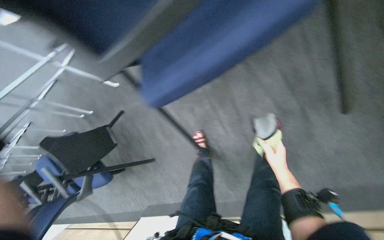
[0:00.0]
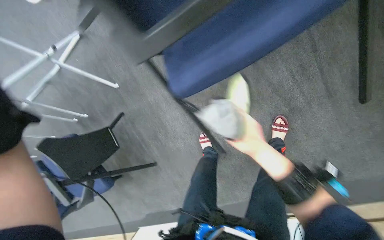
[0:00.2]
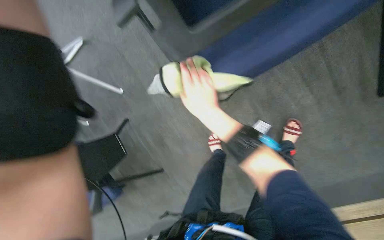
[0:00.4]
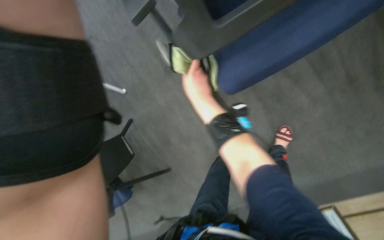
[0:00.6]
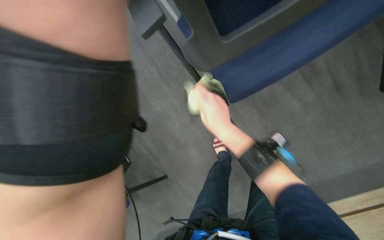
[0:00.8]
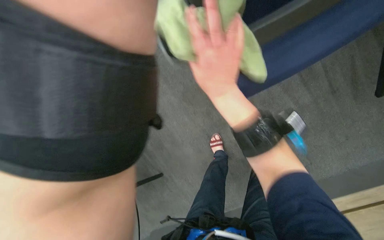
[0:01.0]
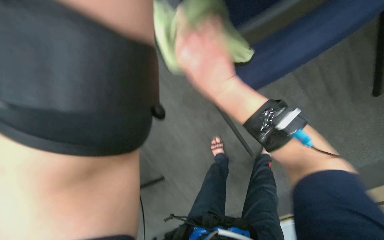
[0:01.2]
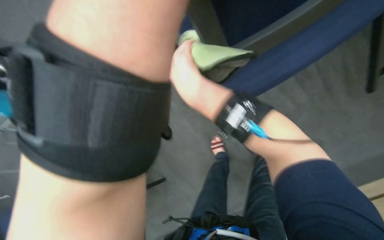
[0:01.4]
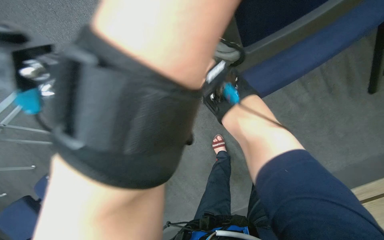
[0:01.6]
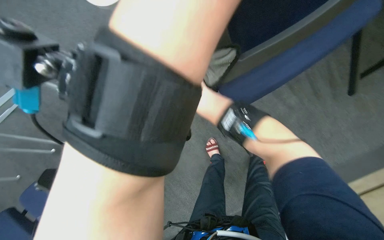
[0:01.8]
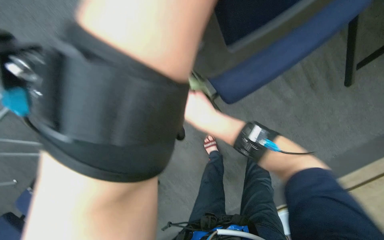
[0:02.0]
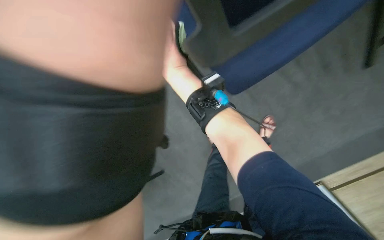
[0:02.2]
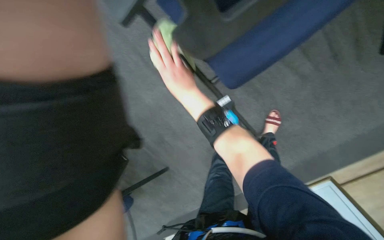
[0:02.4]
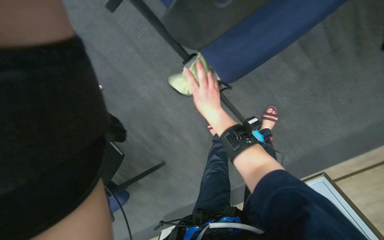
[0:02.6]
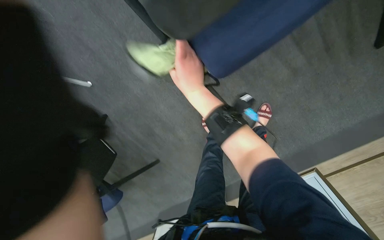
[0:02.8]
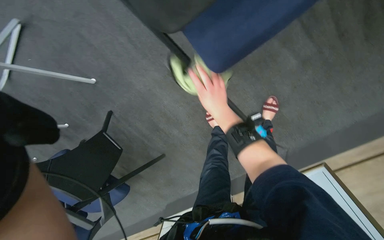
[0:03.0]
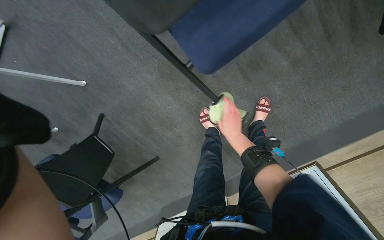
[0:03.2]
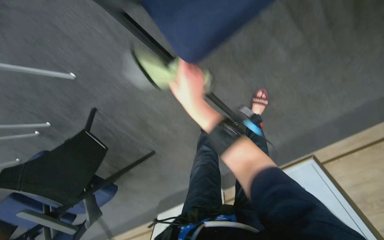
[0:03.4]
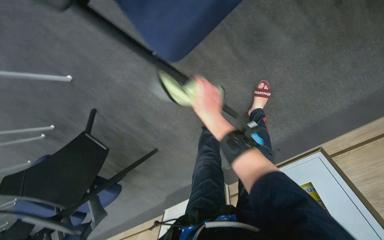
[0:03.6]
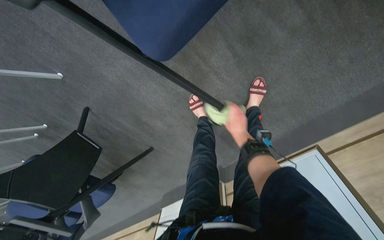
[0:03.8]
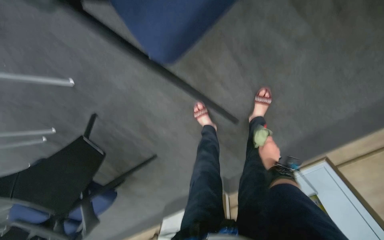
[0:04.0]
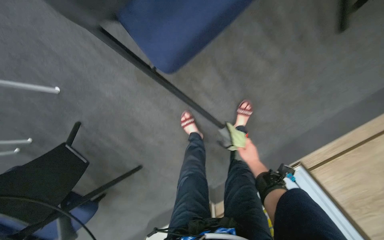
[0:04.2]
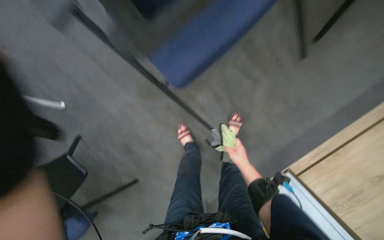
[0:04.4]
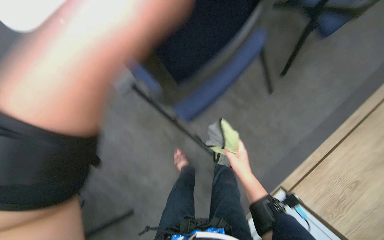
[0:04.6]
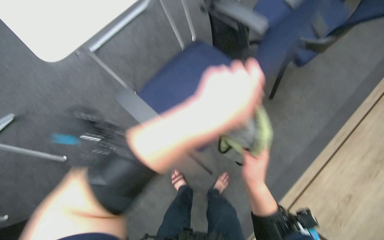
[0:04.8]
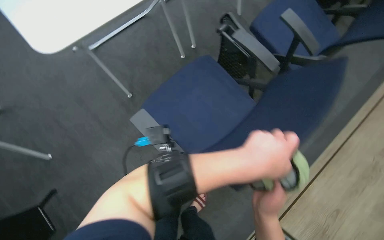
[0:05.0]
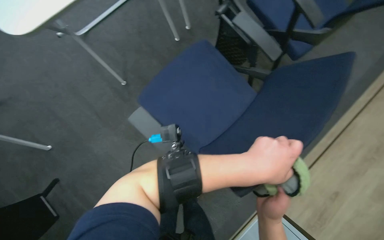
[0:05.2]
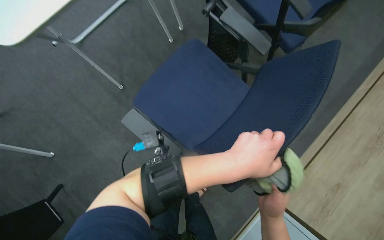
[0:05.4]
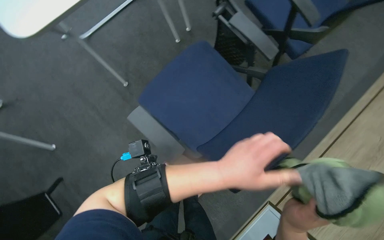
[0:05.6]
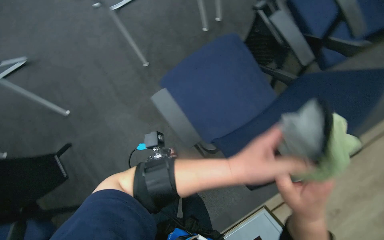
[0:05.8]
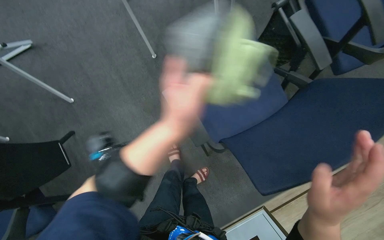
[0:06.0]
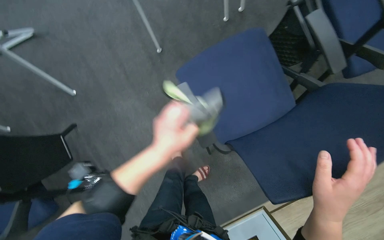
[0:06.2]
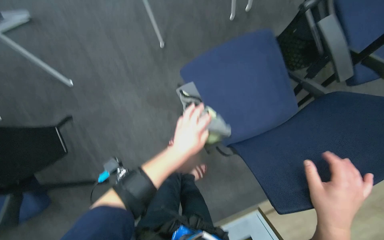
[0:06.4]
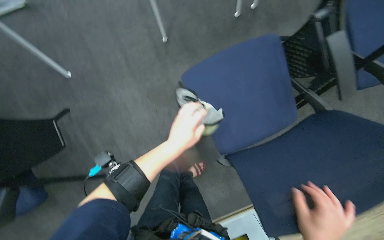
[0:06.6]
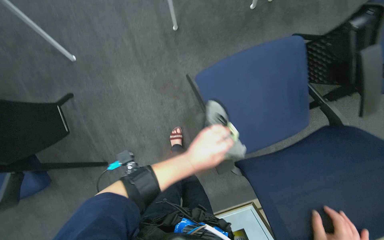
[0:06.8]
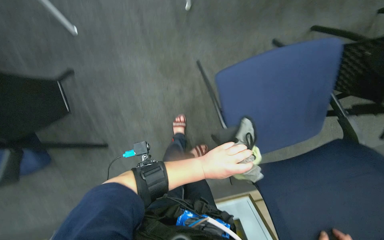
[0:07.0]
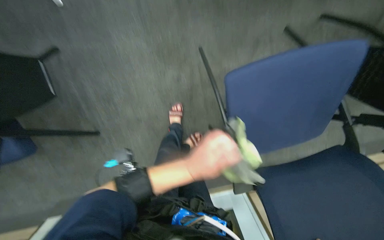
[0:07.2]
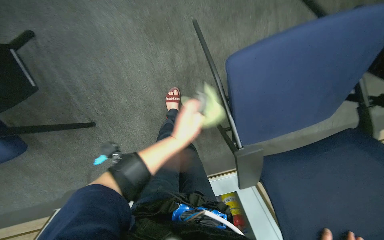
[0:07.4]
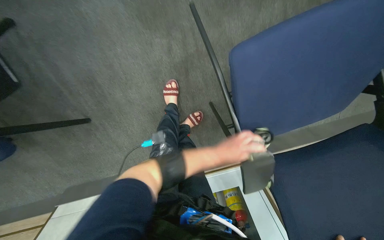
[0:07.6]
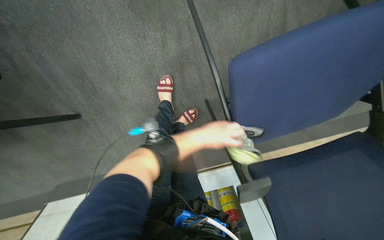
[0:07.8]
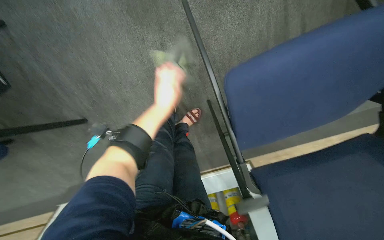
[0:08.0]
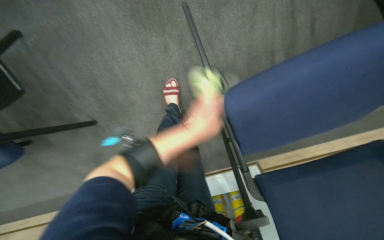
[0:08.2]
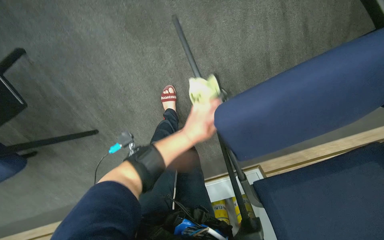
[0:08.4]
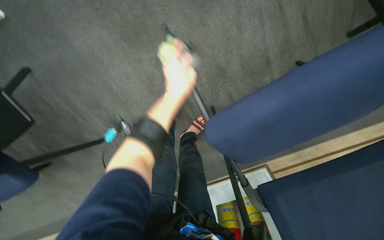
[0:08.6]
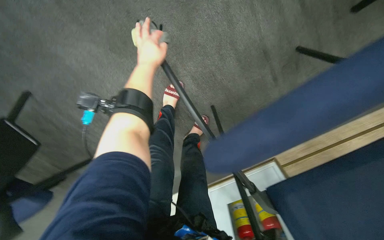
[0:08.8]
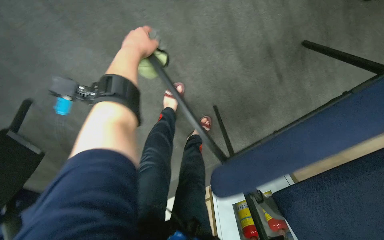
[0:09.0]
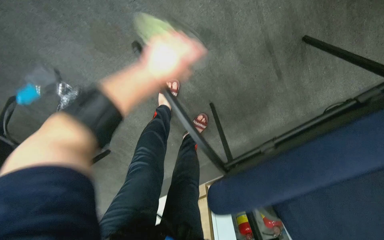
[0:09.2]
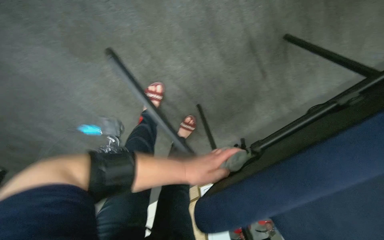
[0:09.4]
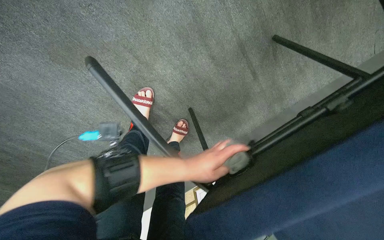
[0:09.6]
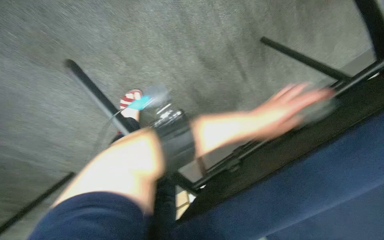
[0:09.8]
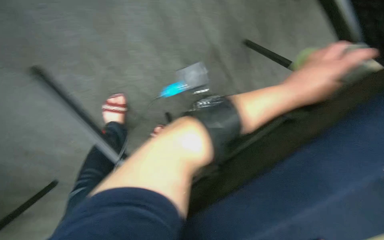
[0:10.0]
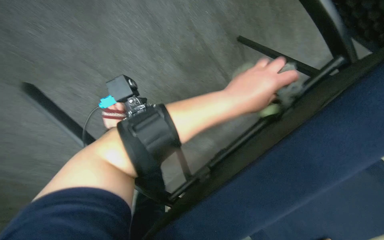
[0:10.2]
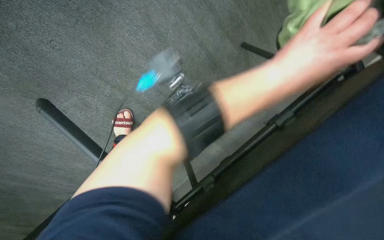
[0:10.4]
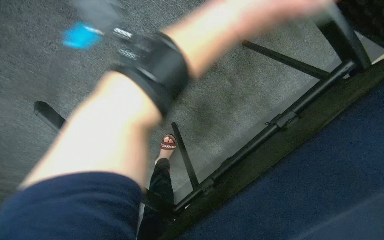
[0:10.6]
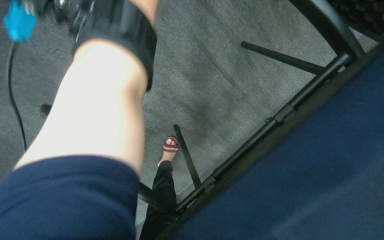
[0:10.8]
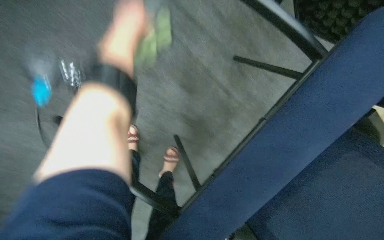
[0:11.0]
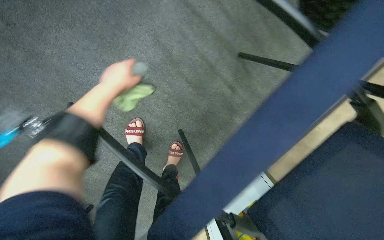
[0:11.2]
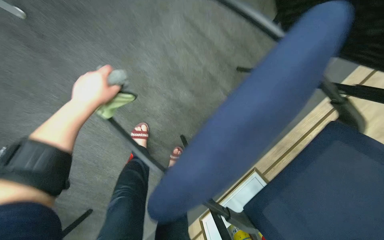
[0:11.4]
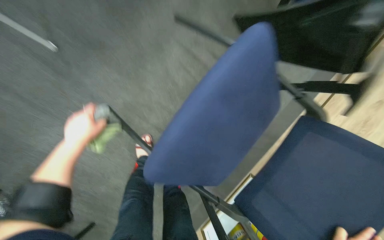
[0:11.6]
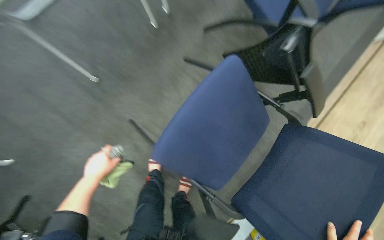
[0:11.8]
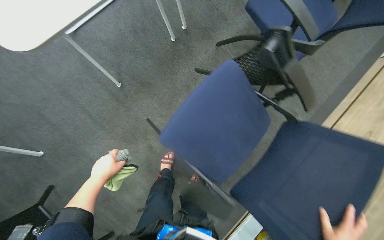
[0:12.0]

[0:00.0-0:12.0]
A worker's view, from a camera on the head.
Job: wiping surfaces.
The whole recording: Wiping conference room tables and chairs. The worker wipes down the surfaces of conference room tables and chairs with a cloth.
0:00.0 to 0:01.6: The right hand travels to the left and up the picture by approximately 40 cm.
0:01.6 to 0:03.0: The right hand goes about 15 cm down the picture, and moves roughly 15 cm farther from the camera and comes back.
0:03.0 to 0:04.4: The view tips upward by roughly 15 degrees. The right hand goes left and right, about 25 cm each way, reversing 2 times.
0:04.4 to 0:06.0: The right hand goes some 40 cm nearer to the camera.
0:06.0 to 0:07.6: The wearer looks roughly 30 degrees further downward. The left hand goes approximately 30 cm farther from the camera.
0:07.6 to 0:09.0: The left hand moves up and down the picture over about 30 cm, changing direction 2 times.
0:09.0 to 0:10.4: The left hand heads to the right, covering some 50 cm.
0:10.4 to 0:12.0: The camera travels some 50 cm. The camera pitches upward, by approximately 35 degrees.

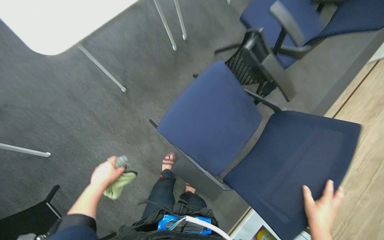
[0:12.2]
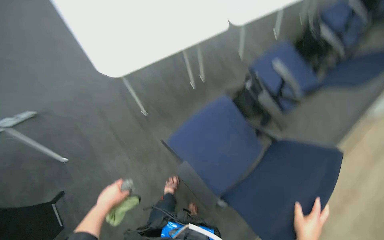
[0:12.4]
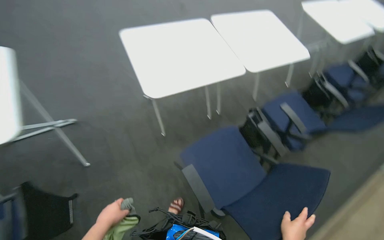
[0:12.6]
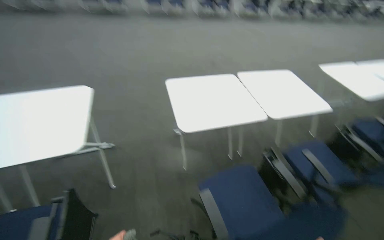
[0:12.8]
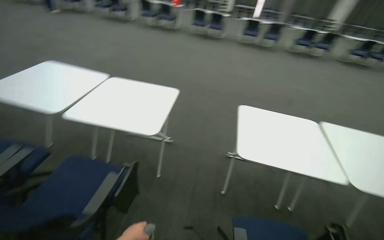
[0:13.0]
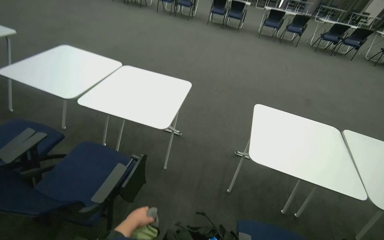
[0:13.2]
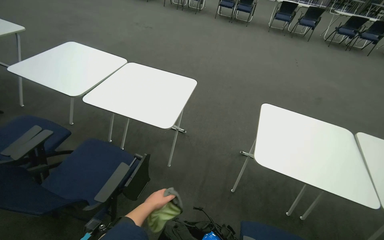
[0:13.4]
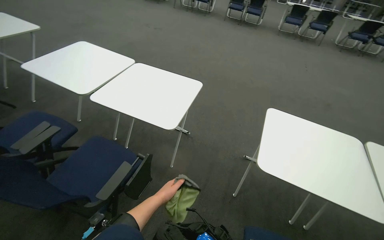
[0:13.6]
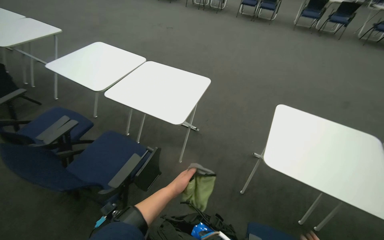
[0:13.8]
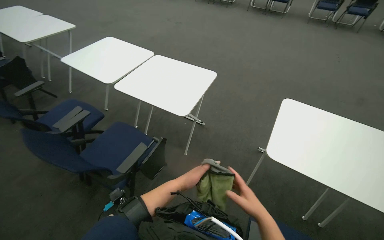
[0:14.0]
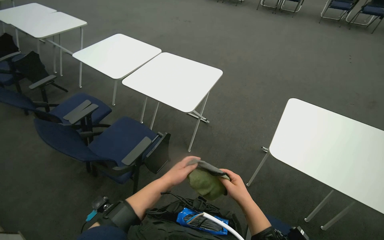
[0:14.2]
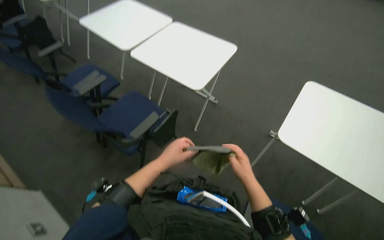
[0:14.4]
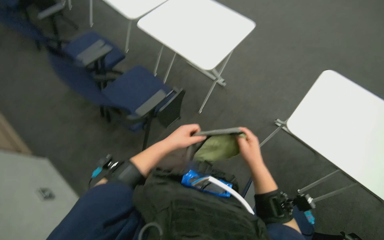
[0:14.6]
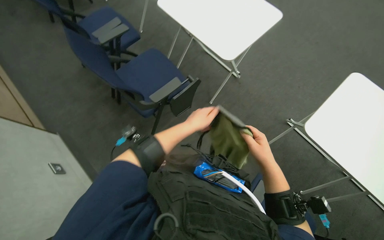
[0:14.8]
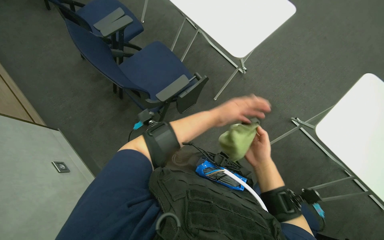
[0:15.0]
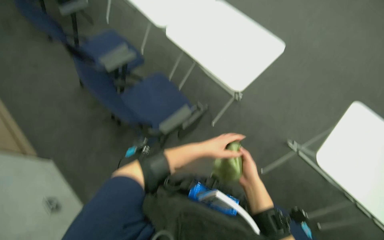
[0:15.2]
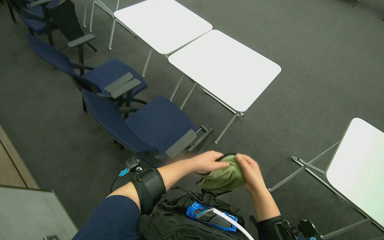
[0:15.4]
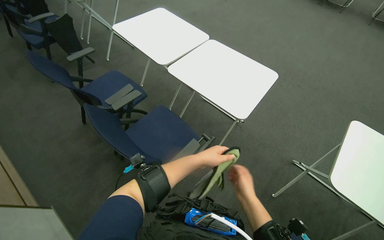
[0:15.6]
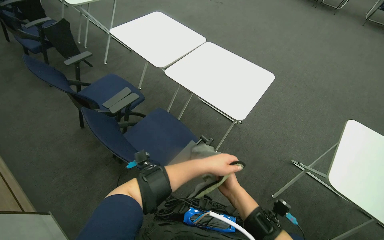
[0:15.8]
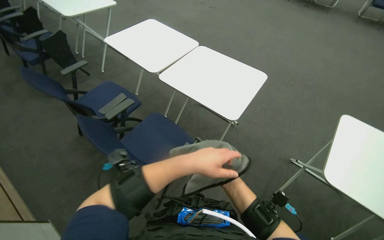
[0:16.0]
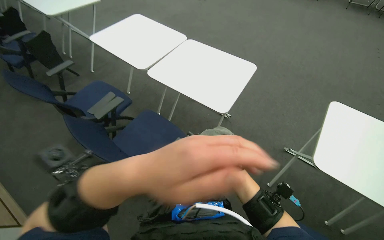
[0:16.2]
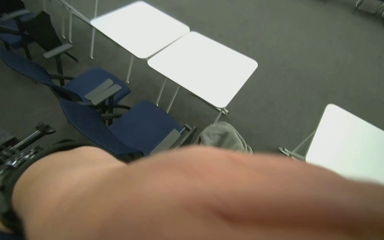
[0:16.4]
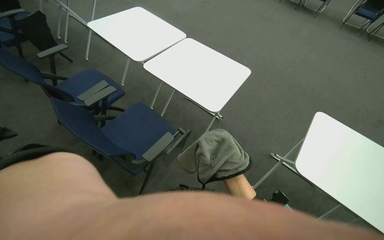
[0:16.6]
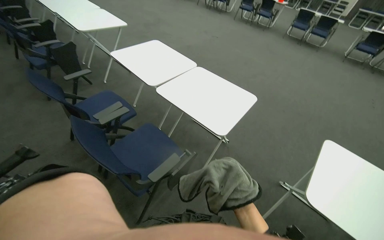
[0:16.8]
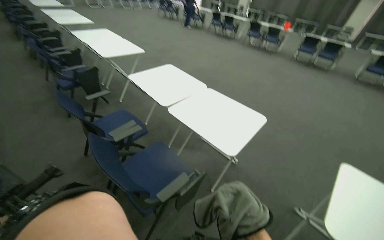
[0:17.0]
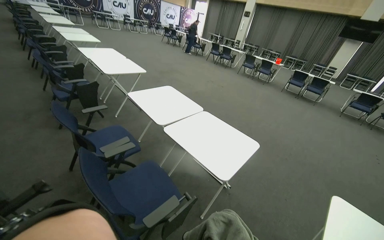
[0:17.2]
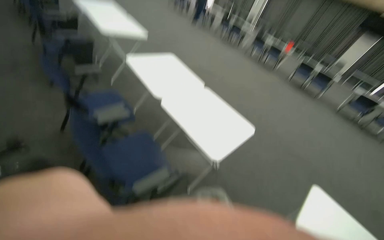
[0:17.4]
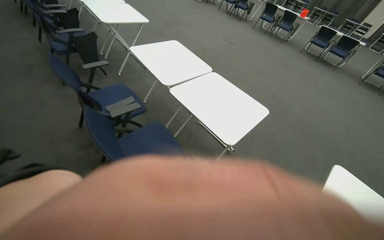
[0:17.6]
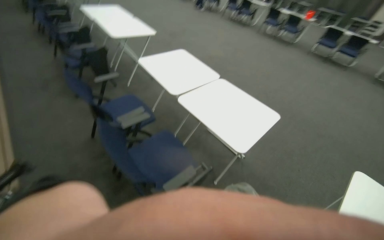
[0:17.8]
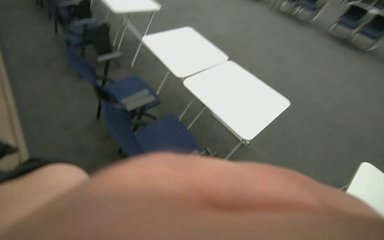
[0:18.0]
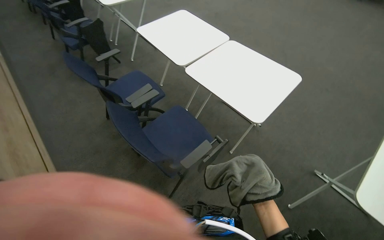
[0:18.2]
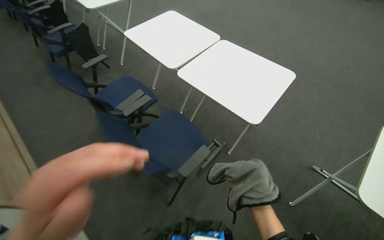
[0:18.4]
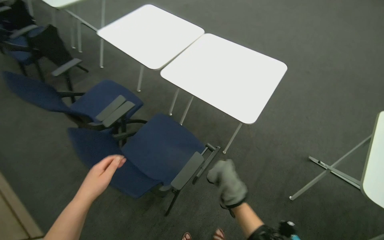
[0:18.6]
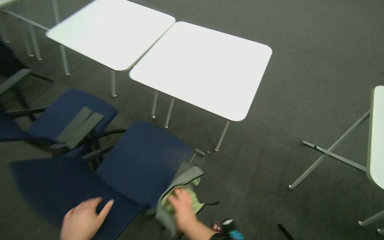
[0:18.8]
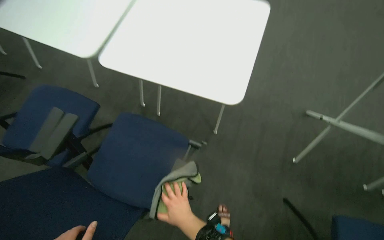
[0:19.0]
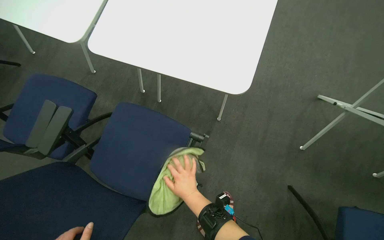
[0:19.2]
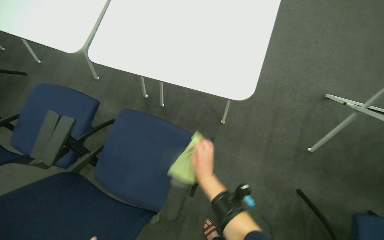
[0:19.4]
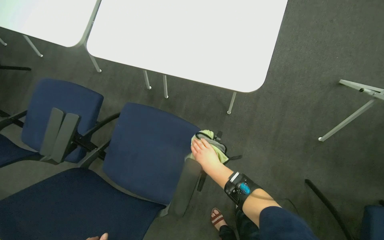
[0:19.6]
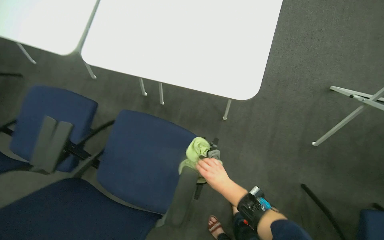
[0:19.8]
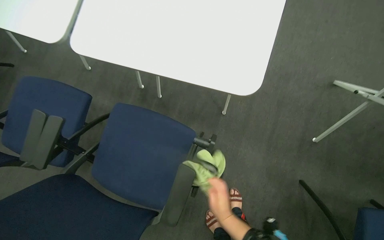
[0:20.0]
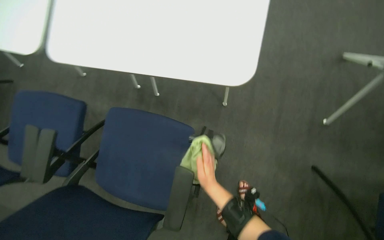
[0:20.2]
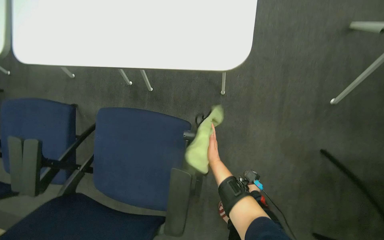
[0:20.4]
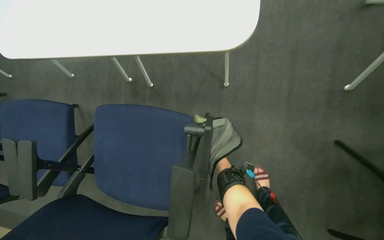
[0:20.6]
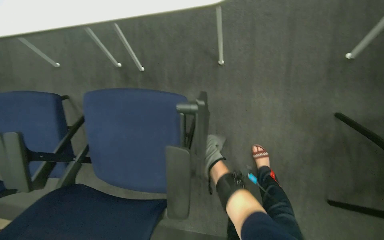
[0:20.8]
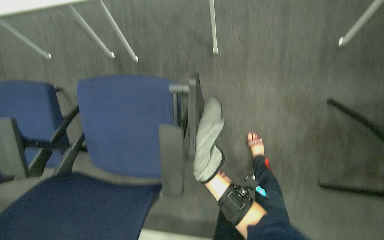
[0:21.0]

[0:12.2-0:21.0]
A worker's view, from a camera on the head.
Job: wiping surfaces.
The whole recording: Wiping conference room tables and chairs. The worker wipes down the surfaces of conference room tables and chairs with a cloth.
0:13.6 to 0:15.2: The head rotates about 25 degrees to the left. The camera pitches downward, by roughly 15 degrees.
0:16.6 to 0:18.0: The head turns to the left by about 15 degrees.
0:18.0 to 0:19.6: The head travels some 50 cm. The camera pitches downward, by approximately 30 degrees. Everything in view rotates some 35 degrees counterclockwise.
0:19.6 to 0:21.0: The camera pitches downward, by roughly 15 degrees. The right hand moves approximately 10 cm down the picture and comes back.
